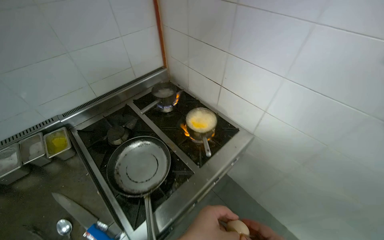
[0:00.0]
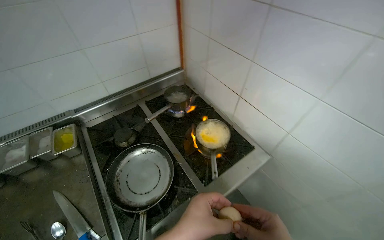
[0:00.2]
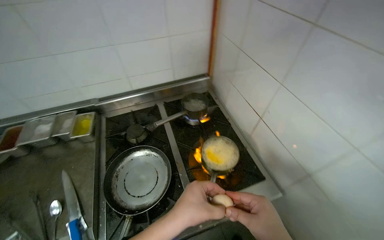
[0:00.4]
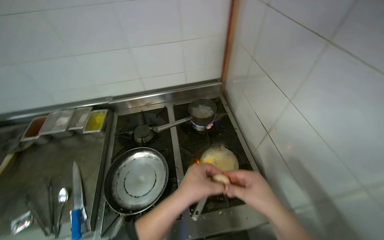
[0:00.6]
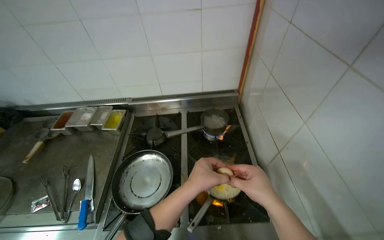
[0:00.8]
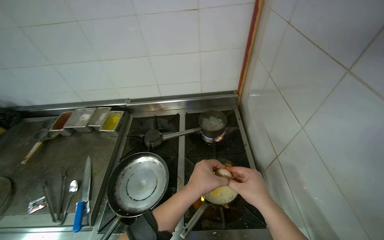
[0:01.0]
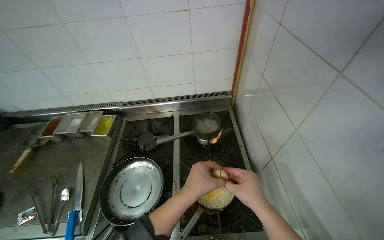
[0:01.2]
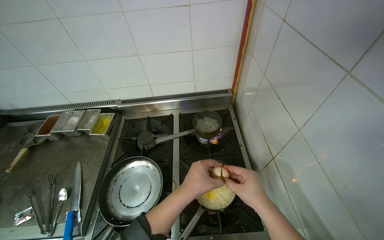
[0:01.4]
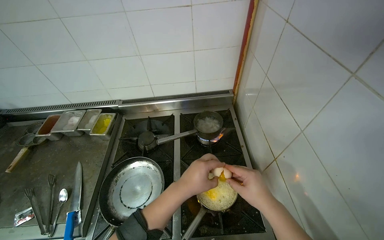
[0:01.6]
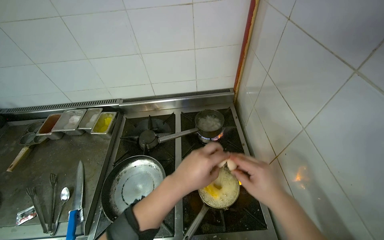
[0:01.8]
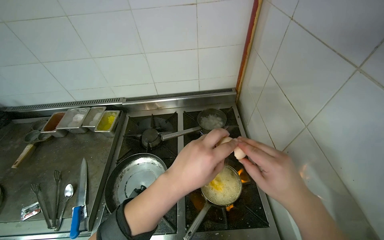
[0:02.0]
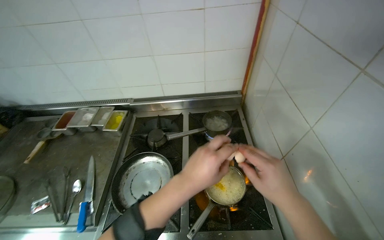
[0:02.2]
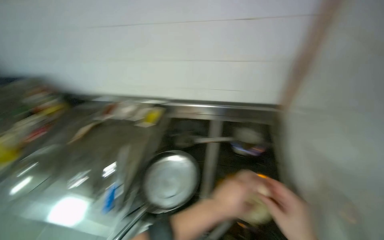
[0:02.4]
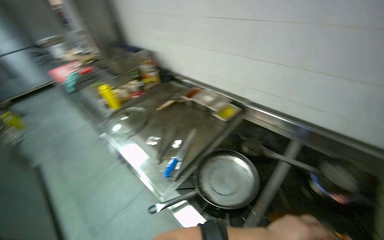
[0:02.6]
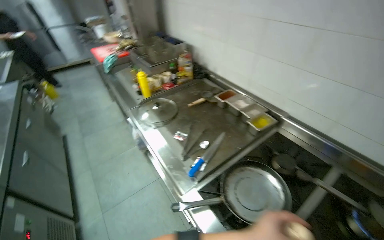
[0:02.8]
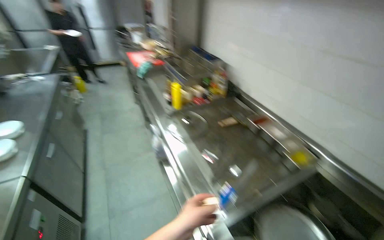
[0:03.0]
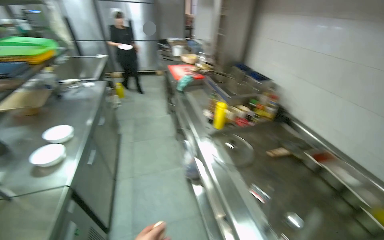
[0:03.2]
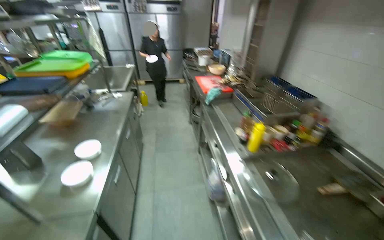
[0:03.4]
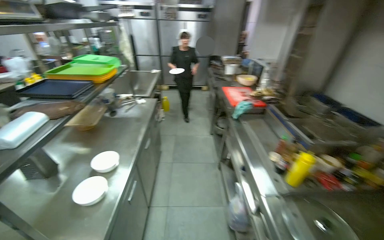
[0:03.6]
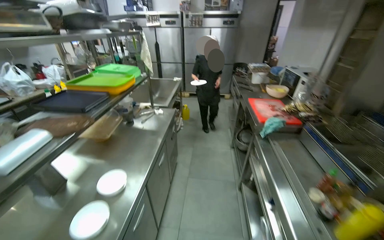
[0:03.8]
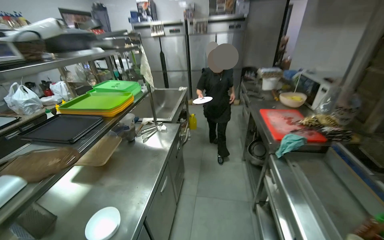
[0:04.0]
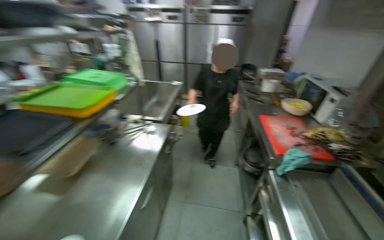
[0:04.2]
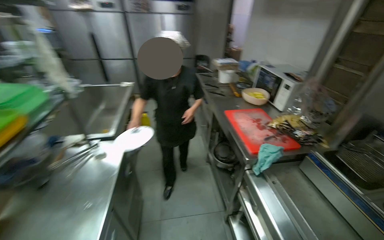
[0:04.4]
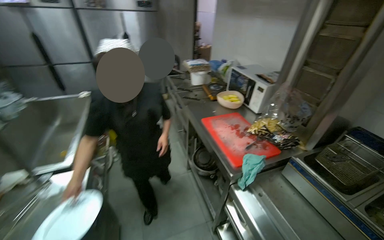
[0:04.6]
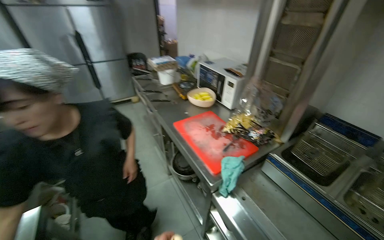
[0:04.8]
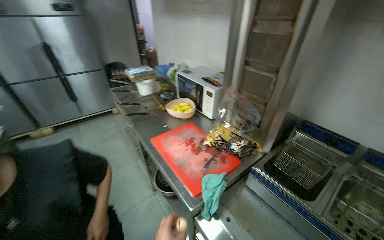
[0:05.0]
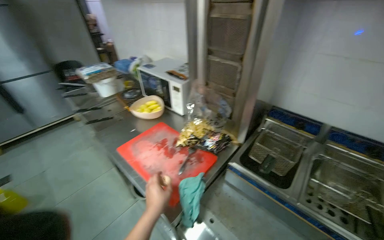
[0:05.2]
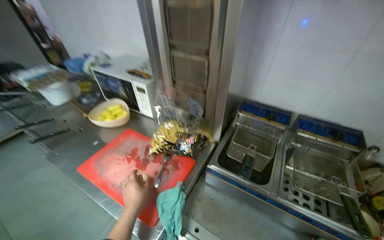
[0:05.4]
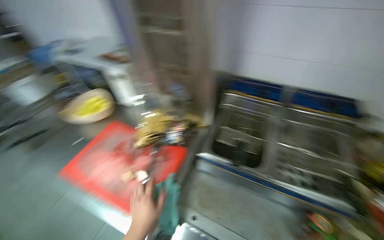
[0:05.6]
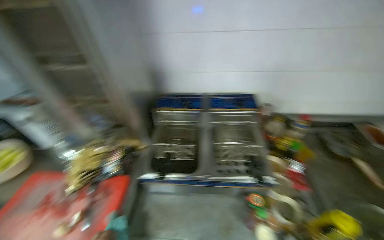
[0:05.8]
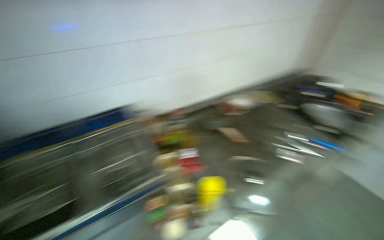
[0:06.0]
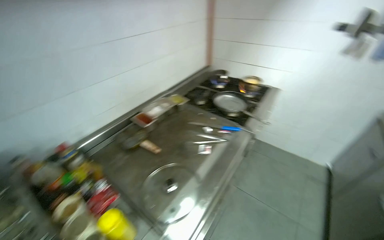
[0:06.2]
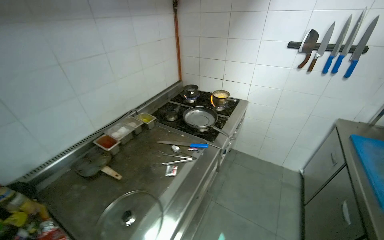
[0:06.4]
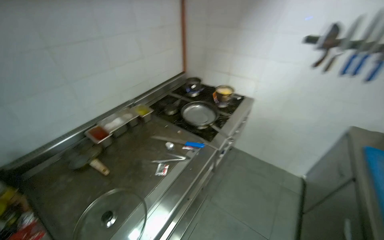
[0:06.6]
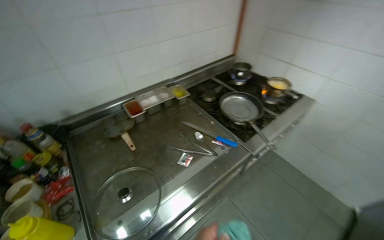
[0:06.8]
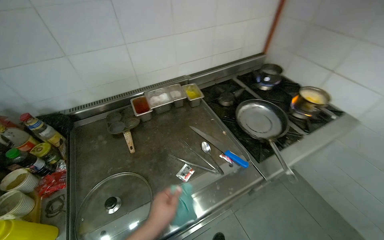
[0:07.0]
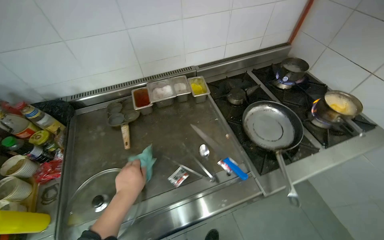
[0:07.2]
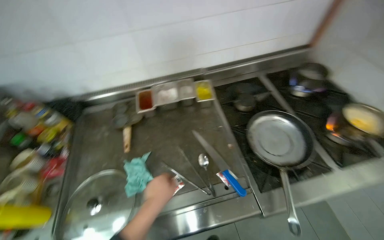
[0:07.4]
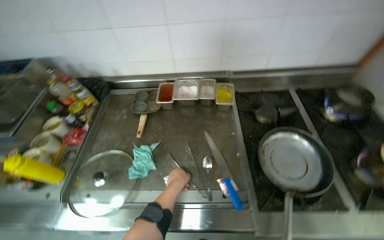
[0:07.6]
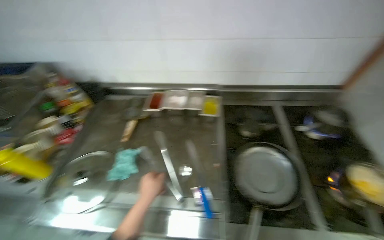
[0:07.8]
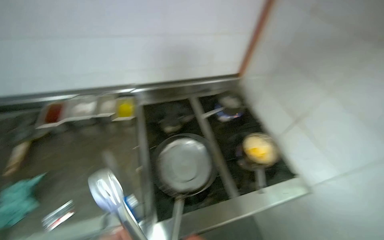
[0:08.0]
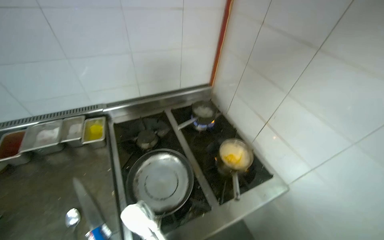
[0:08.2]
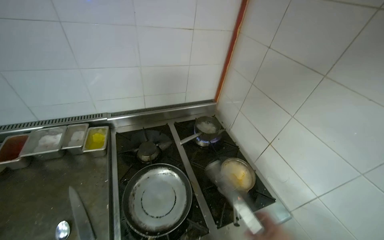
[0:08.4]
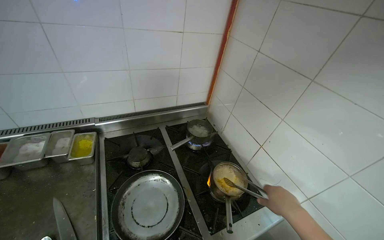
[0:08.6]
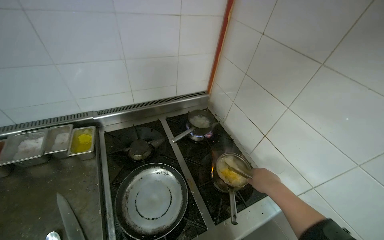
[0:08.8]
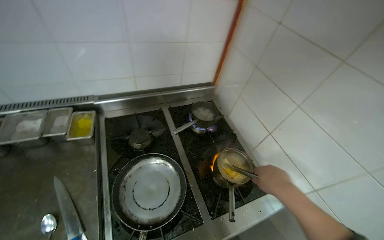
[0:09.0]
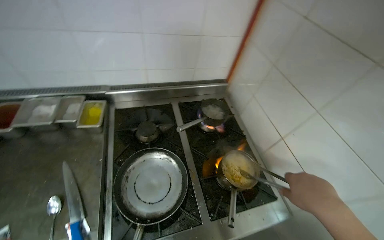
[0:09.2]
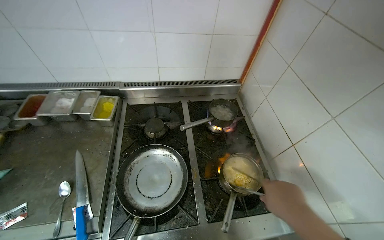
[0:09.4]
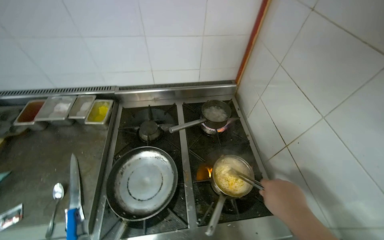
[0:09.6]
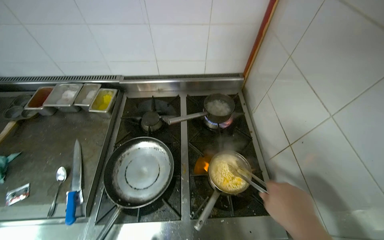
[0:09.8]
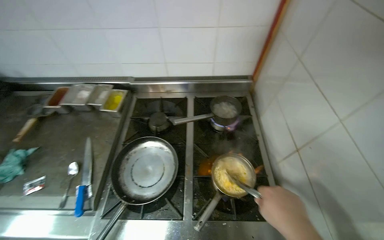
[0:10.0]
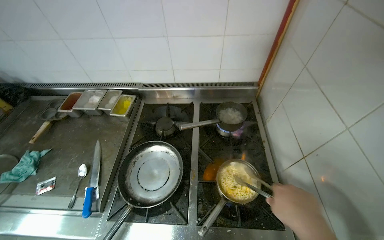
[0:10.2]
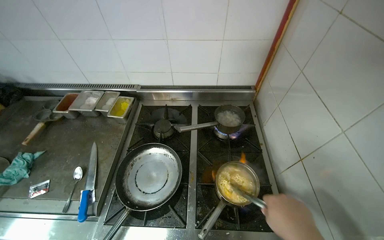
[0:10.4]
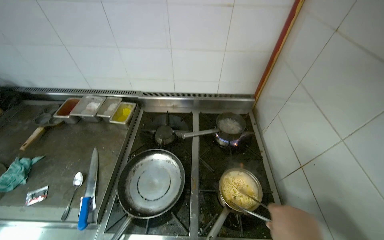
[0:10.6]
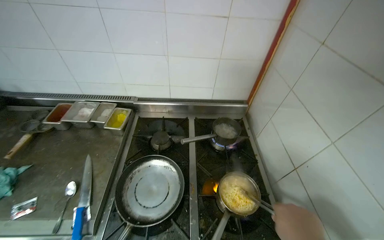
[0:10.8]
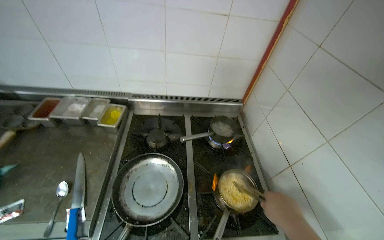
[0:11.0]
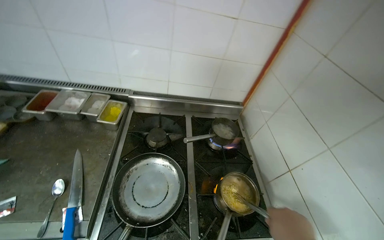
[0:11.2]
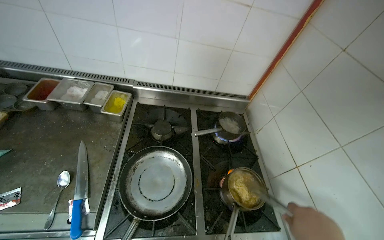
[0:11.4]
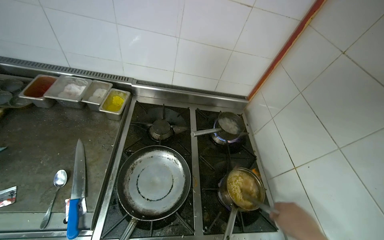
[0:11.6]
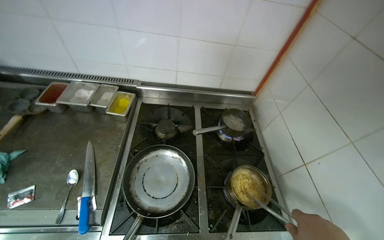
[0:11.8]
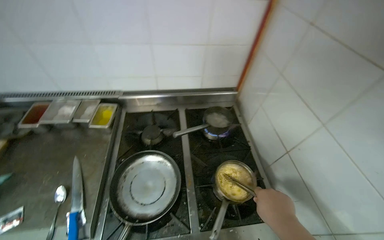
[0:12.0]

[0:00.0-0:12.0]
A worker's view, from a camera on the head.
Job: cooking food.
The whole recording: Cooking instant noodles. The worker retrieves eggs from the refrigerator, cracks them into a pot, adds instant noodles and seasoning, and stirs the mixture on the stove.
0:00.0 to 0:01.6: The wearer's head swings approximately 40 degrees to the left.
0:01.6 to 0:03.0: The camera is carried about 50 cm. The wearer looks some 65 degrees further to the left.
0:03.0 to 0:04.4: The camera travels some 1.5 m. The view pans to the left by some 15 degrees.
0:04.4 to 0:06.0: The wearer moves approximately 50 cm. The wearer looks approximately 110 degrees further to the right.
0:06.0 to 0:07.6: The camera travels approximately 90 cm. The head turns to the left by about 30 degrees. The view tilts roughly 15 degrees downward.
0:09.0 to 0:10.4: The head rotates approximately 25 degrees to the left.

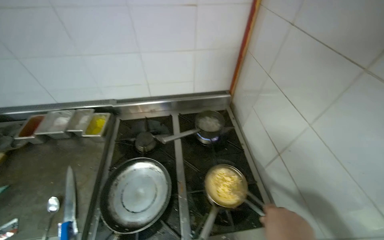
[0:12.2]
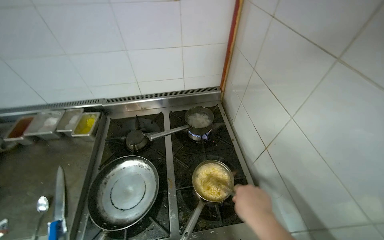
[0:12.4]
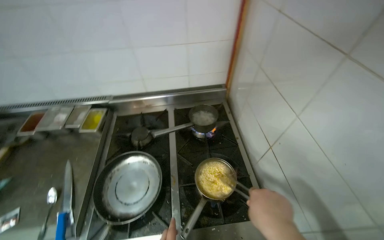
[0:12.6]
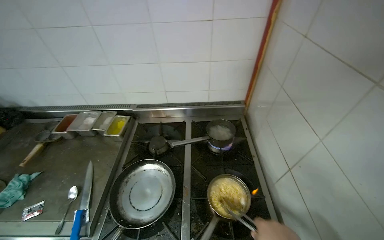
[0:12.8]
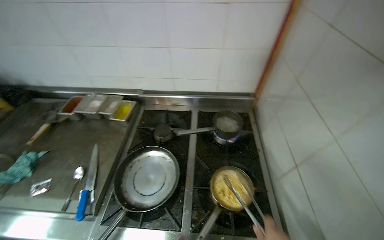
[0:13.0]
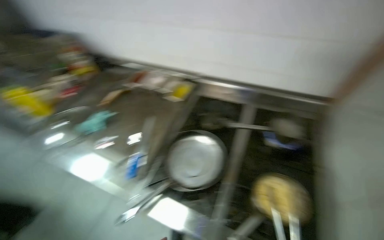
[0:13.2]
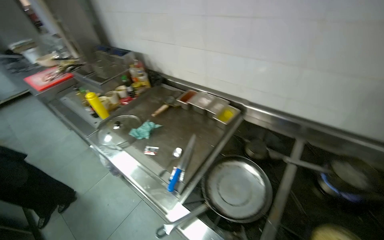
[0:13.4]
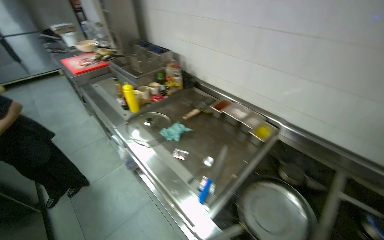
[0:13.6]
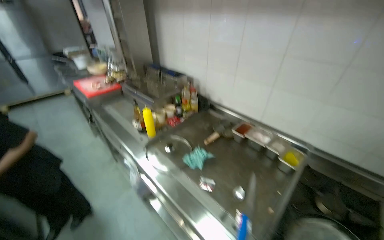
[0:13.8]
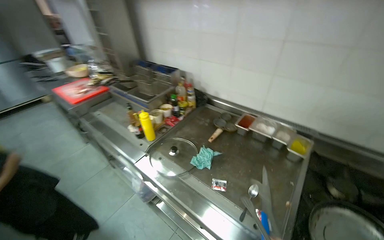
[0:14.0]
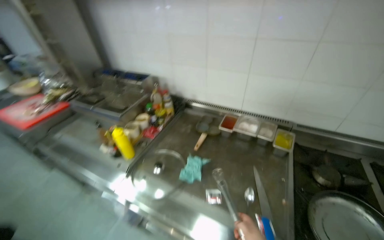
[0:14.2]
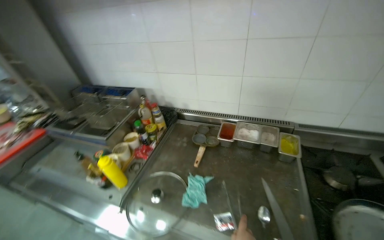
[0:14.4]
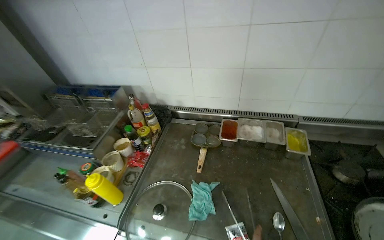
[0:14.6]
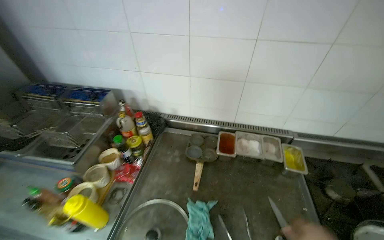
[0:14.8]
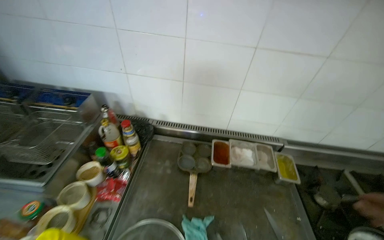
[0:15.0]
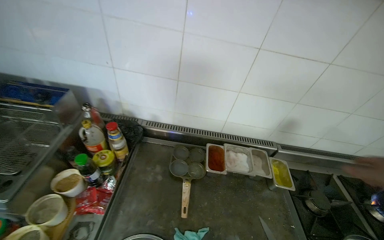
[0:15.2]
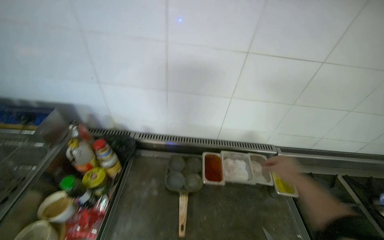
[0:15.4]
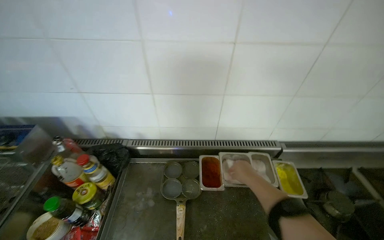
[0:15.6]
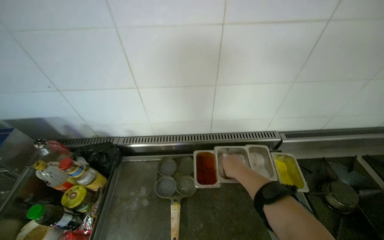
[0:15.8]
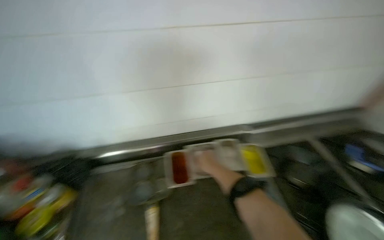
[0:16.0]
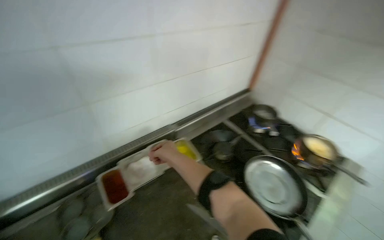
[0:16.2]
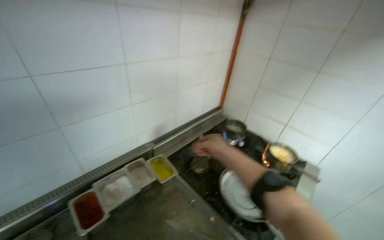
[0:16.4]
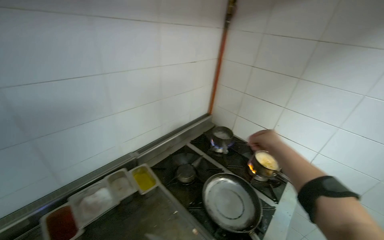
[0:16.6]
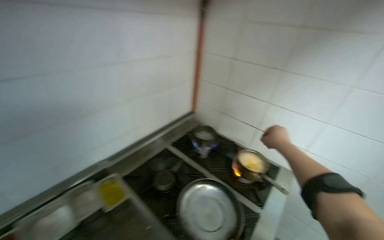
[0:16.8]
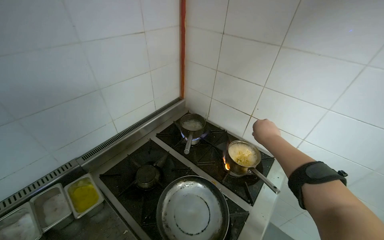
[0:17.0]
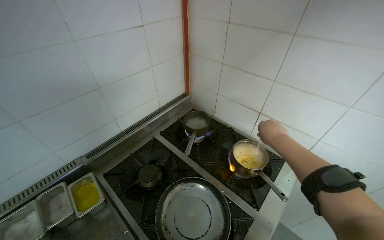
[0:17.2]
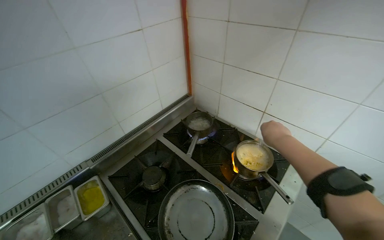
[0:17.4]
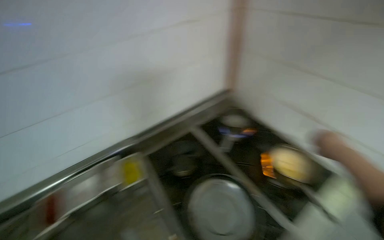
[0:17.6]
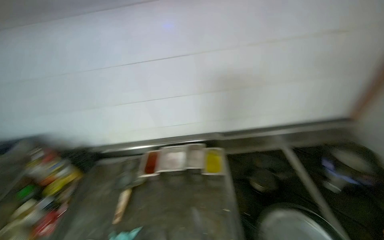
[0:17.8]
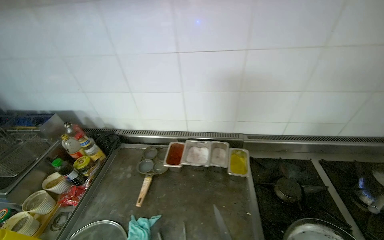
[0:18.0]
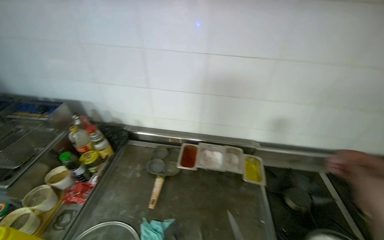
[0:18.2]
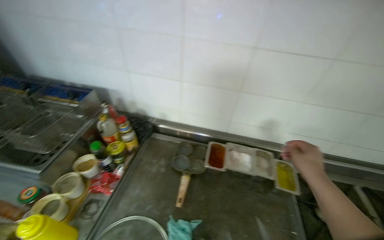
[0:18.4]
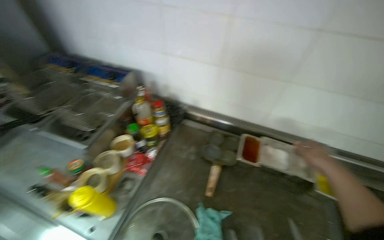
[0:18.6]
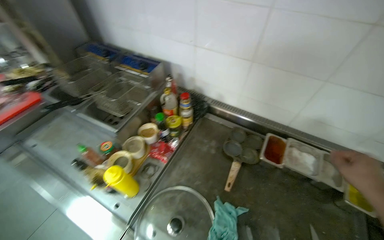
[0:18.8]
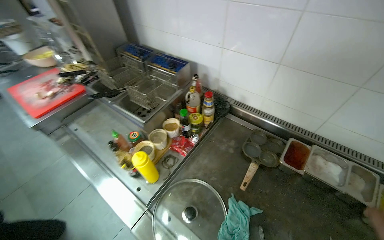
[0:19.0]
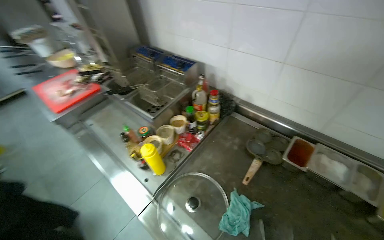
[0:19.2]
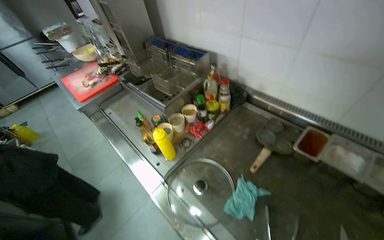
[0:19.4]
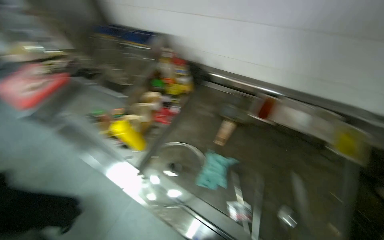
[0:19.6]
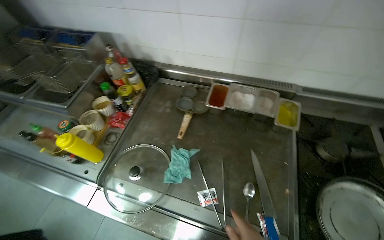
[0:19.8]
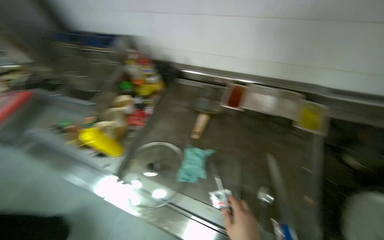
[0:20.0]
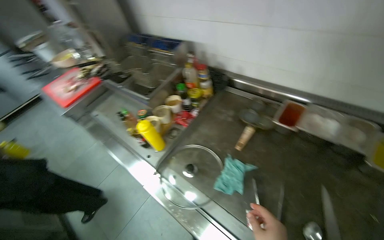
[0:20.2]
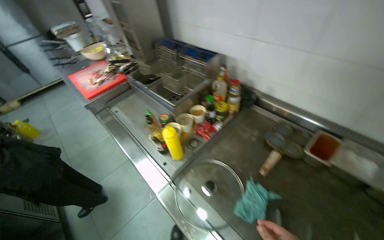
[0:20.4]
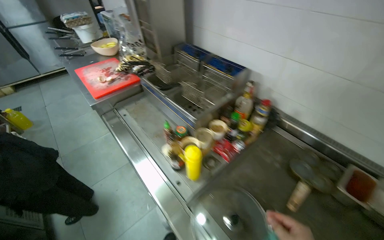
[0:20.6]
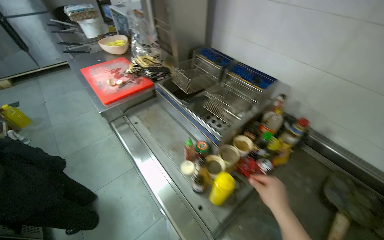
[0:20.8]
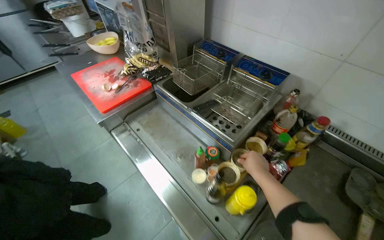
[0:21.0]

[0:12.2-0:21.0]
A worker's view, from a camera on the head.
Job: cooking food.
The whole recording: Cooking instant noodles. The worker retrieves eggs from the refrigerator, cracks them into a pot, adds instant noodles and seasoning, and stirs the mixture on the stove.
0:12.2 to 0:13.6: The head rotates approximately 45 degrees to the left.
0:15.2 to 0:16.6: The wearer looks roughly 50 degrees further to the right.
0:16.6 to 0:18.0: The head turns to the left by about 55 degrees. The camera pitches downward, by approximately 10 degrees.
0:18.0 to 0:19.6: The wearer's head swings some 25 degrees to the left. The camera pitches downward, by some 15 degrees.
0:19.6 to 0:21.0: The wearer moves about 60 cm.
